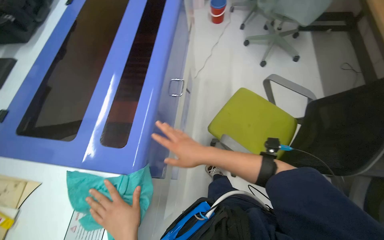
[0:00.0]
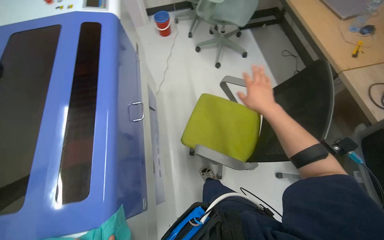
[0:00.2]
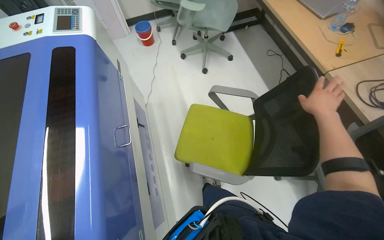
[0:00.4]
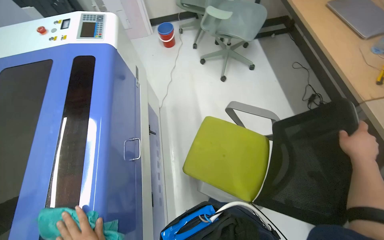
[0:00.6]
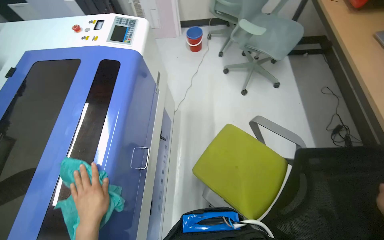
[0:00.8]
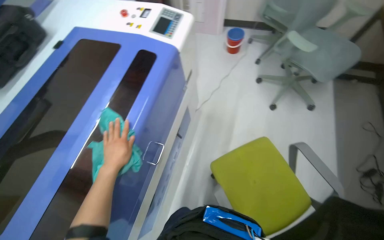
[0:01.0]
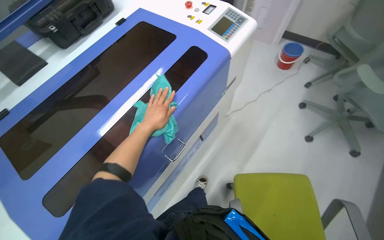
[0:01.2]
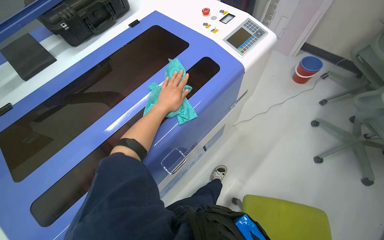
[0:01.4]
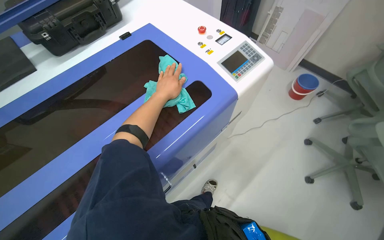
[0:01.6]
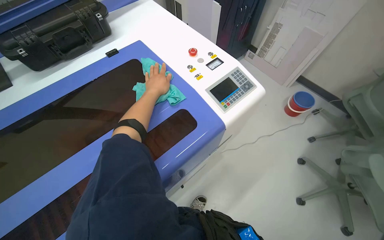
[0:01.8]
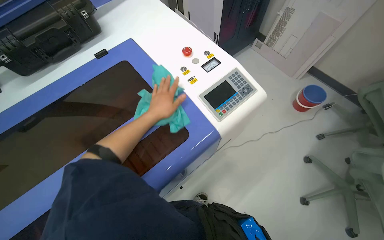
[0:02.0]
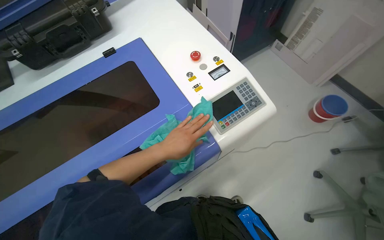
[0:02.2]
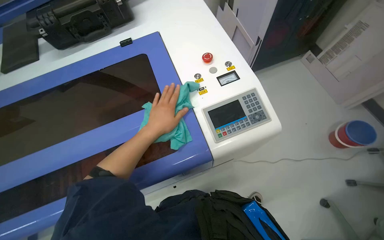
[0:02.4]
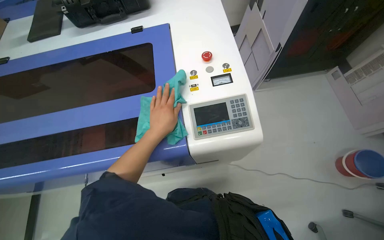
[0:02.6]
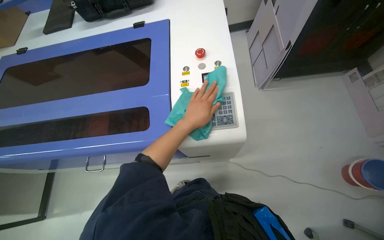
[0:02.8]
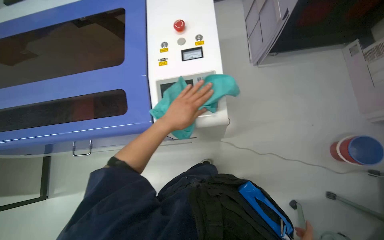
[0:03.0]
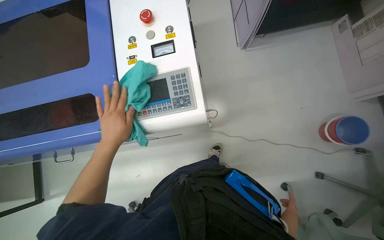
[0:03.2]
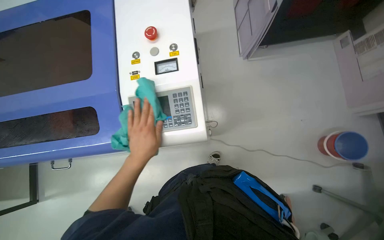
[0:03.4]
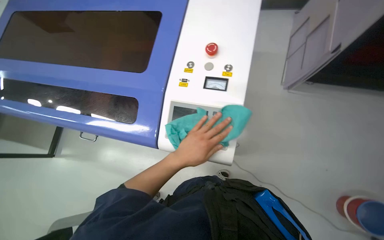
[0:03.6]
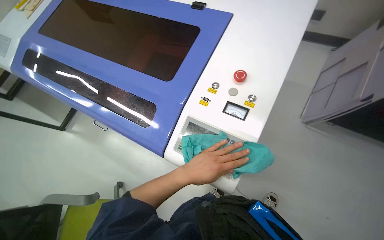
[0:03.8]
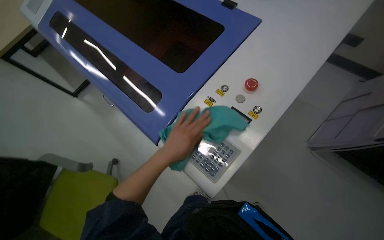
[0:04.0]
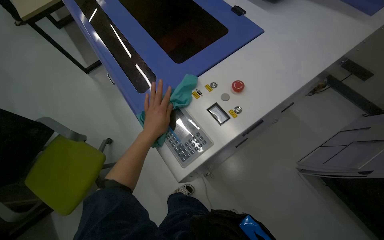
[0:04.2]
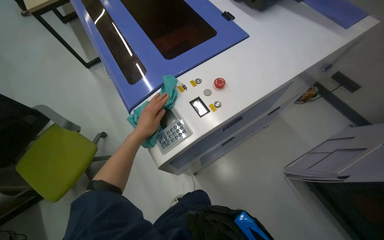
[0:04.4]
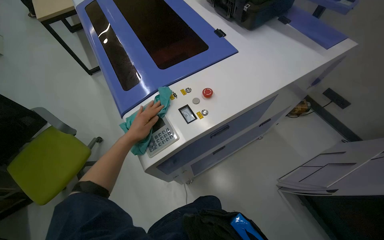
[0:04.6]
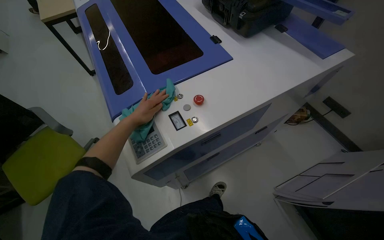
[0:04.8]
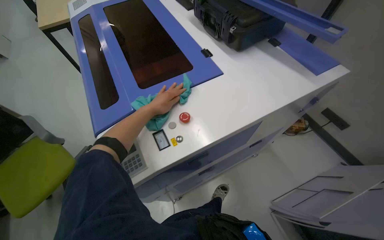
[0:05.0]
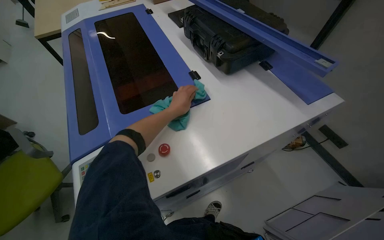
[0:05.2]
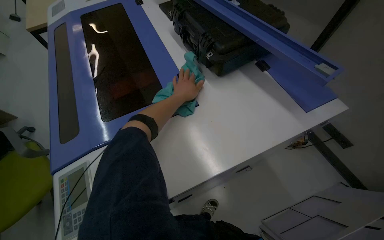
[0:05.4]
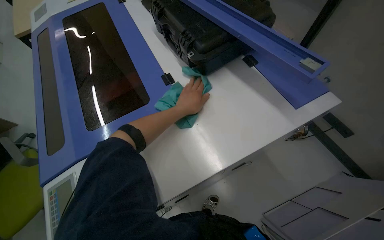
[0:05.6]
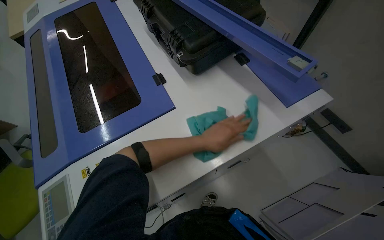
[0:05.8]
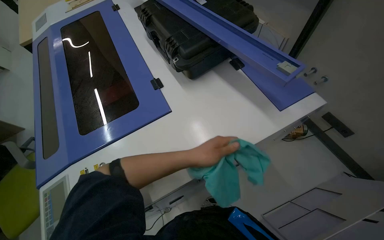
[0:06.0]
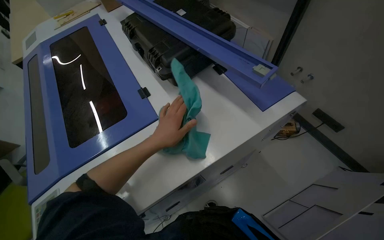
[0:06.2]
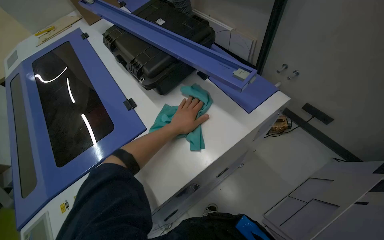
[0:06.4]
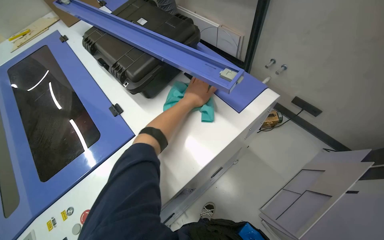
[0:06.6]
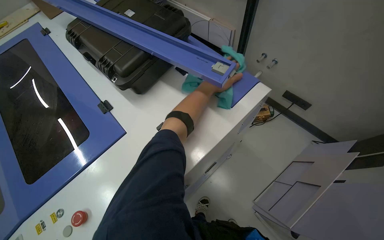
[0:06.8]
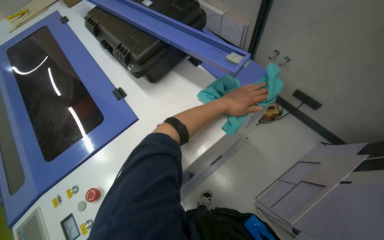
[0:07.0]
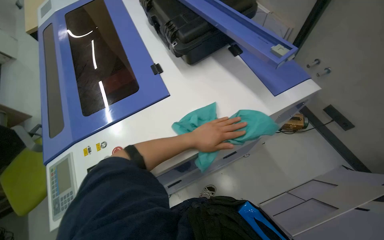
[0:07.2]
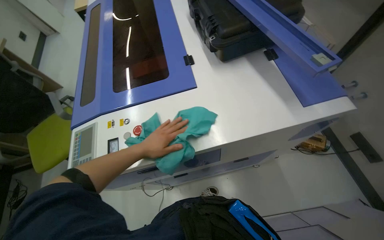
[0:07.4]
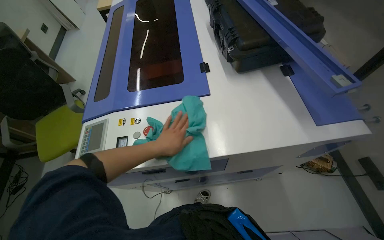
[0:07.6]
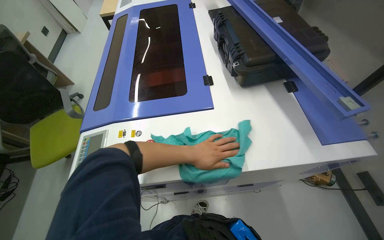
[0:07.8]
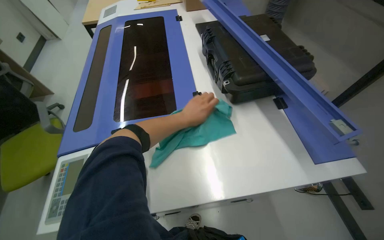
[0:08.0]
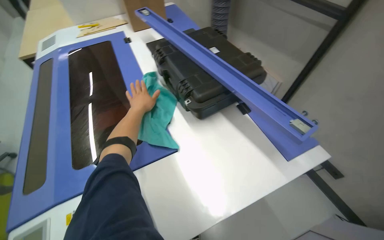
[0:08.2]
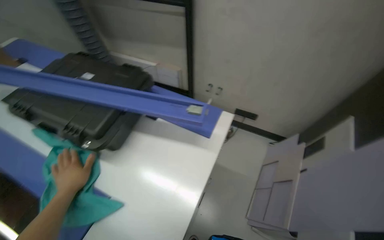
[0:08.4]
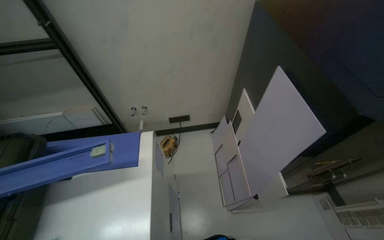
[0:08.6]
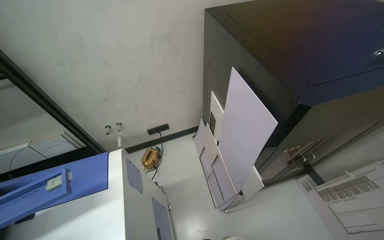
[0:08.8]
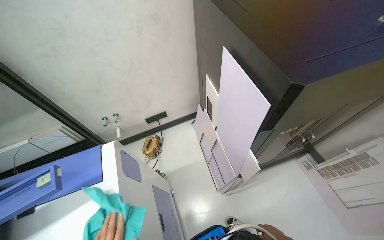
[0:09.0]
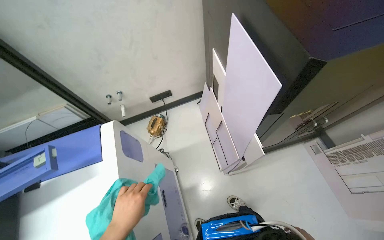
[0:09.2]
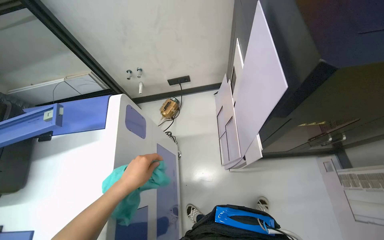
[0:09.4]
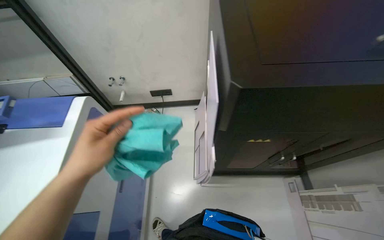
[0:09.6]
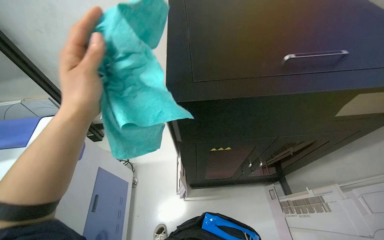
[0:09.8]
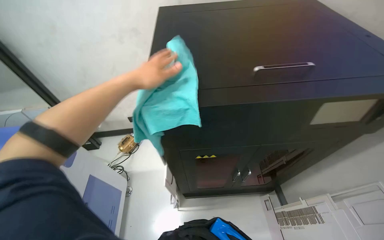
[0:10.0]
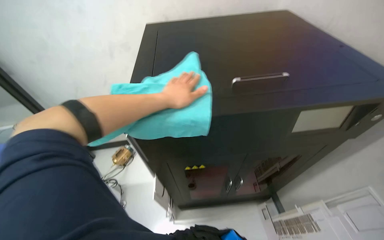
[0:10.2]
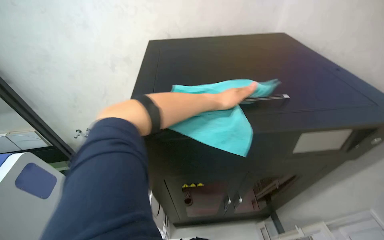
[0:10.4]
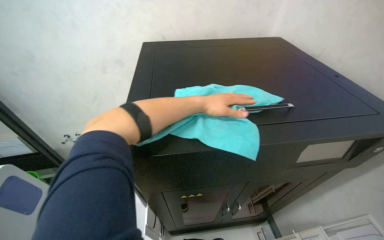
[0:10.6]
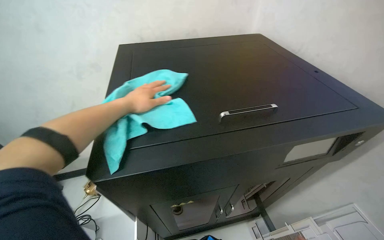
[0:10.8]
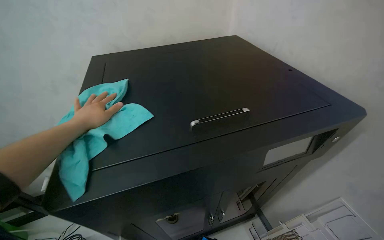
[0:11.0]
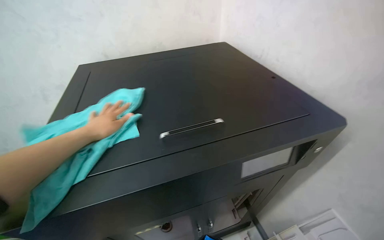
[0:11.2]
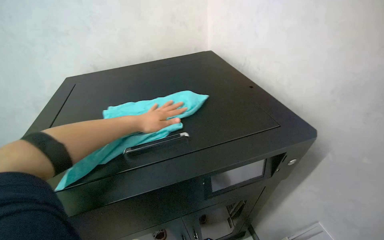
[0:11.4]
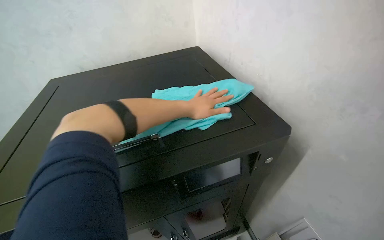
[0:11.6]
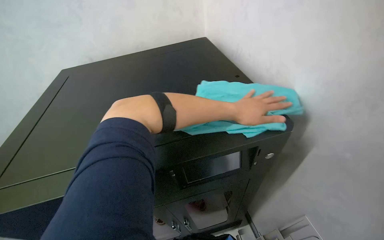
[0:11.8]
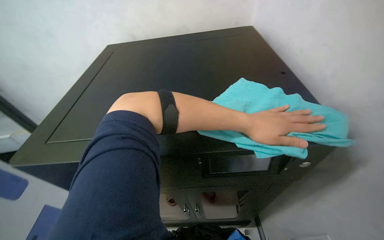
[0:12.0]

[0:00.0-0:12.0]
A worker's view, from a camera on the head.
Job: wiping surfaces.
The whole recording: Wiping surfaces with a cloth. The worker wipes various surfaces on the desk, including a laptop, mouse, and the tabletop, using a cloth.
0:00.0 to 0:01.6: The head travels roughly 60 cm. The wearer looks approximately 40 degrees further to the left.
0:01.6 to 0:03.0: The wearer moves approximately 60 cm. The head rotates some 40 degrees to the left. The camera pitches downward, by some 15 degrees.
0:03.0 to 0:04.4: The wearer's head swings about 60 degrees to the left.
0:04.4 to 0:06.0: The wearer moves some 50 cm.
0:07.6 to 0:09.0: The wearer looks approximately 105 degrees further to the right.
0:09.0 to 0:10.4: The camera travels to the right, some 50 cm.
0:10.4 to 0:12.0: The left hand moves roughly 25 cm to the left and comes back.

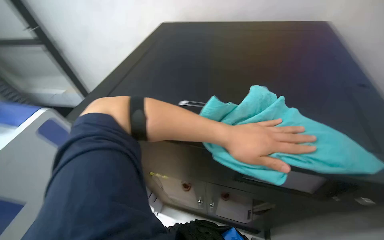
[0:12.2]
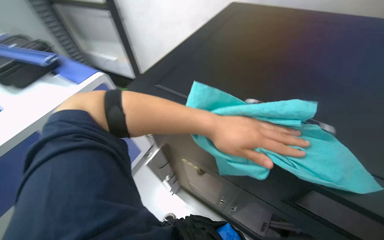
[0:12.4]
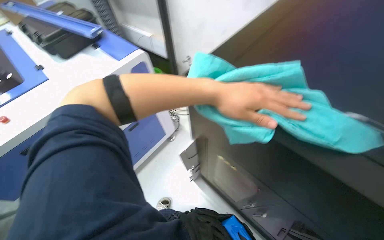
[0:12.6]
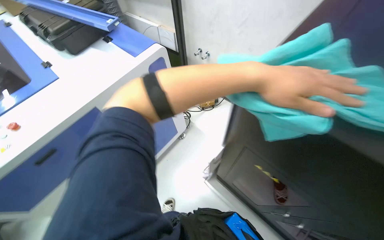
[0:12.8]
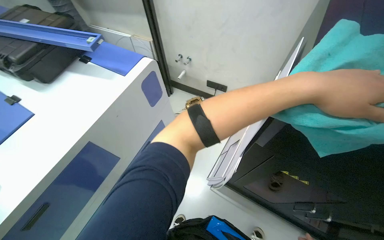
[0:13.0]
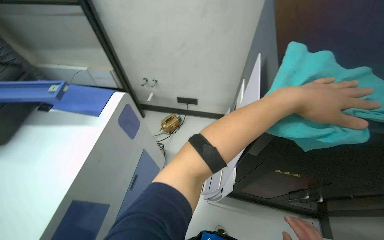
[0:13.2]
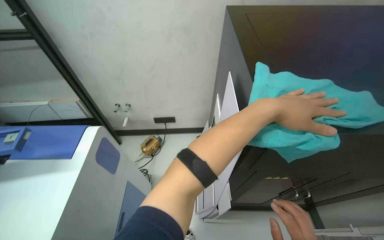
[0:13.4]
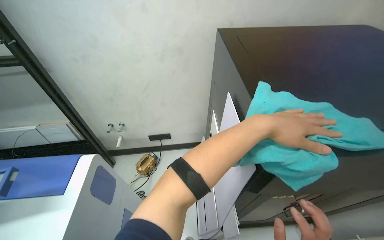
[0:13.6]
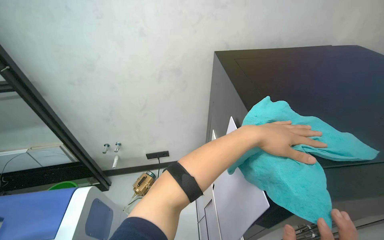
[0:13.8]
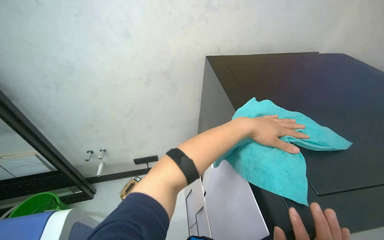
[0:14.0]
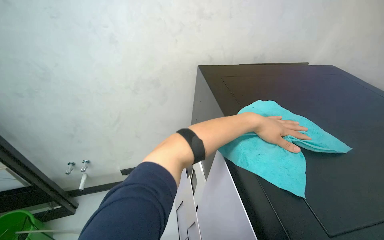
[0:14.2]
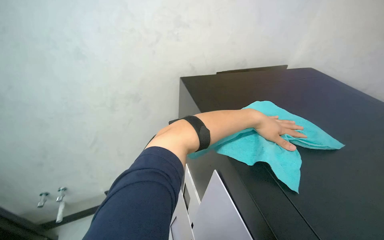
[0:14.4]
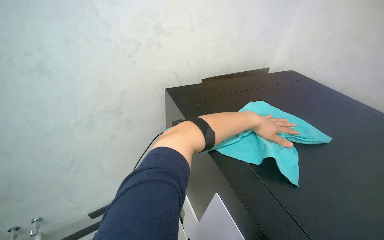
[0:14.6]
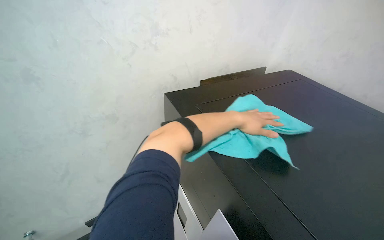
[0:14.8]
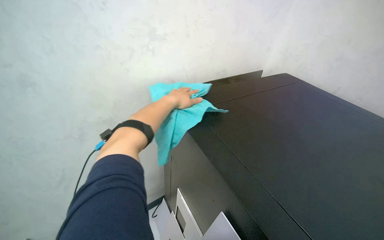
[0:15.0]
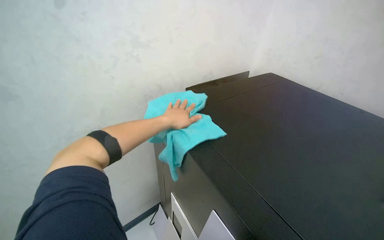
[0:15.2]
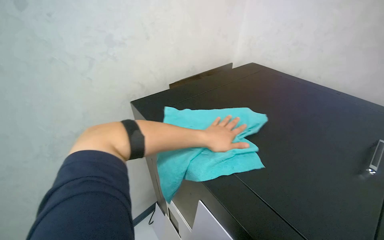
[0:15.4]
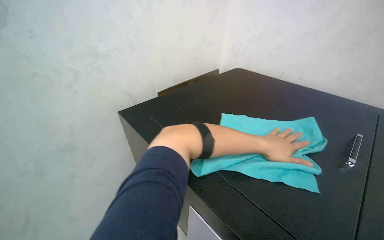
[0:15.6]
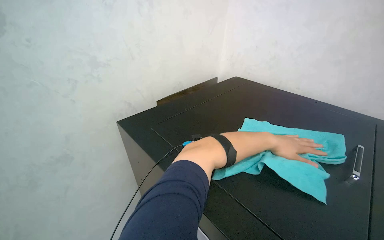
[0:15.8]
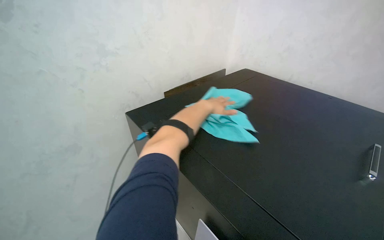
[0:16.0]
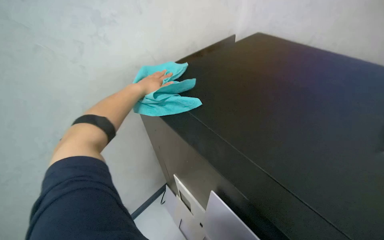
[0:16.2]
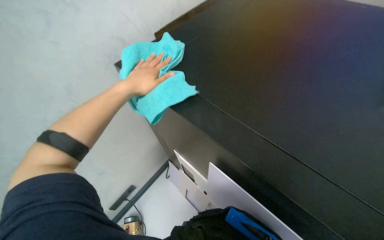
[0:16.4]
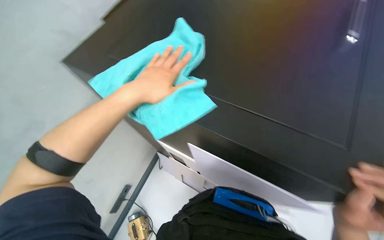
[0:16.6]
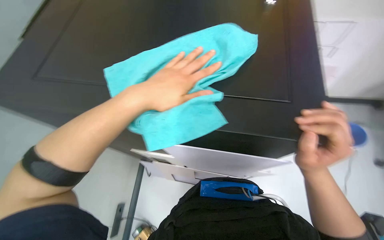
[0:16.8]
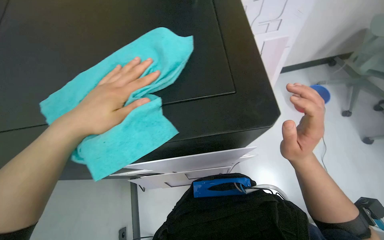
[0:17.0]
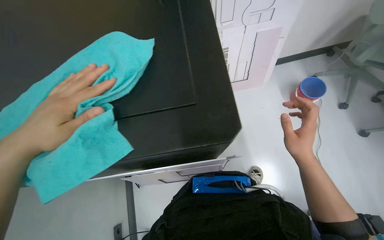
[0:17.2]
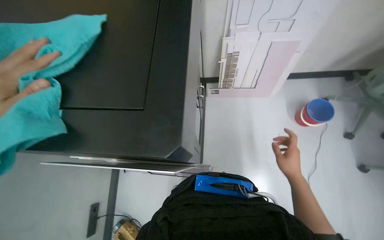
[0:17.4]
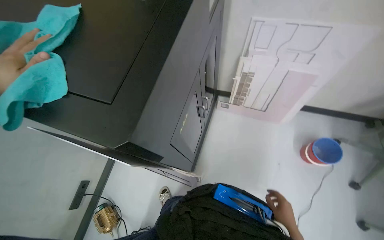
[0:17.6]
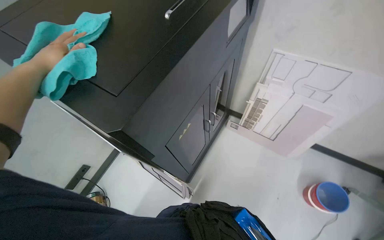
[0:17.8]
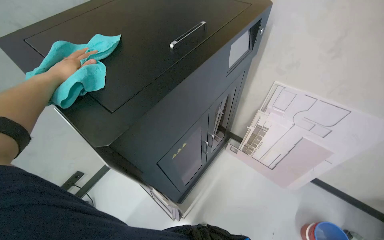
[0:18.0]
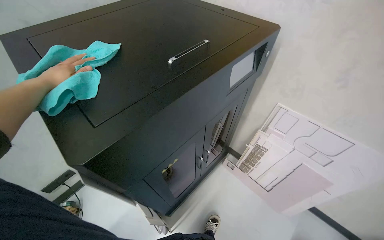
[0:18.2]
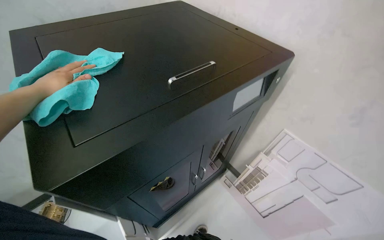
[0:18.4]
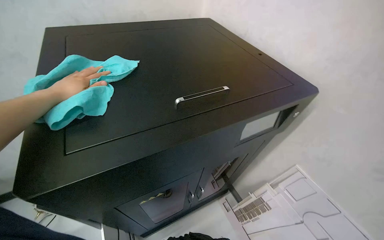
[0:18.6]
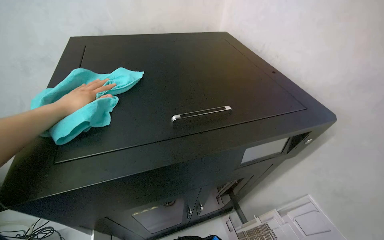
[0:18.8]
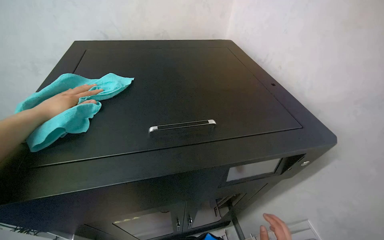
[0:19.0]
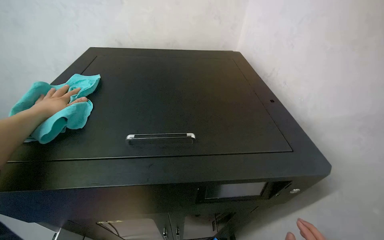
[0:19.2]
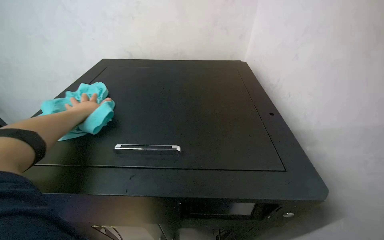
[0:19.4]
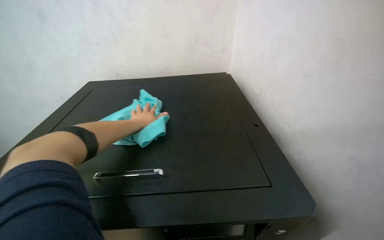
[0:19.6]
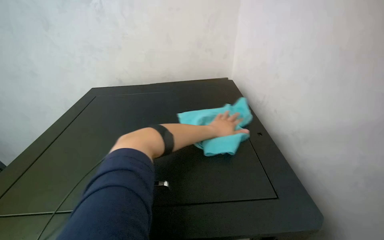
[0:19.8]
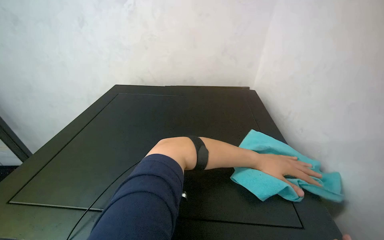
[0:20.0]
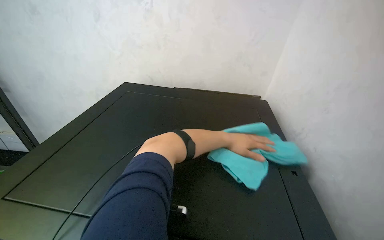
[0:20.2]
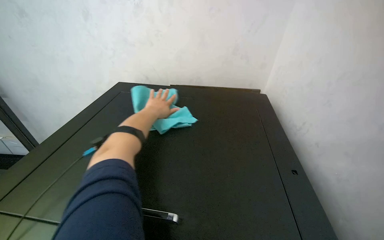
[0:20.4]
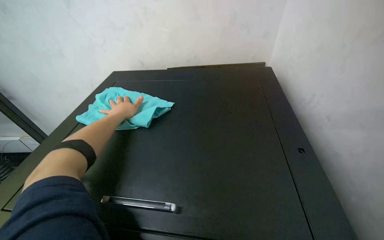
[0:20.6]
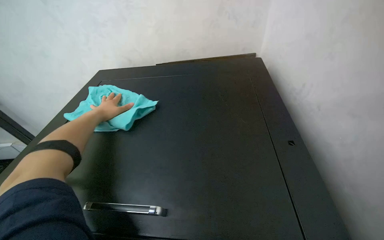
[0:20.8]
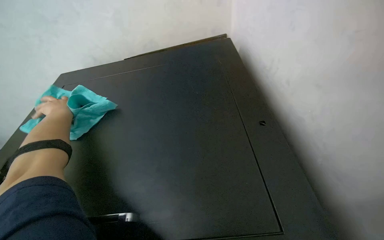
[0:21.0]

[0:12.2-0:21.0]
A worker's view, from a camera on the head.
Job: wiping surfaces.
The whole recording: Wiping surfaces with a cloth. The worker wipes various surfaces on the desk, including a laptop, mouse, and the tabletop, using a cloth.
0:12.2 to 0:13.6: The wearer's head swings about 40 degrees to the right.
0:13.6 to 0:15.2: The wearer's head swings roughly 35 degrees to the right. The view tilts roughly 15 degrees upward. The left hand travels farther from the camera and to the left by some 30 cm.
0:15.2 to 0:16.6: The head turns to the right by about 20 degrees. The wearer looks roughly 10 degrees further downward. The left hand is displaced nearer to the camera by some 15 cm, and goes to the right and returns, roughly 40 cm each way.
0:16.6 to 0:18.0: The camera is carried roughly 50 cm. The wearer looks approximately 35 degrees further to the left. The camera pitches upward, by some 10 degrees.
0:18.0 to 0:19.6: The camera travels approximately 50 cm. The wearer looks about 50 degrees further to the left. The view tips upward by roughly 20 degrees.
